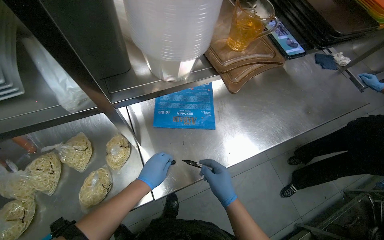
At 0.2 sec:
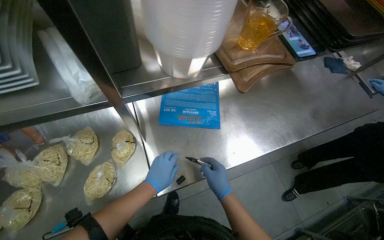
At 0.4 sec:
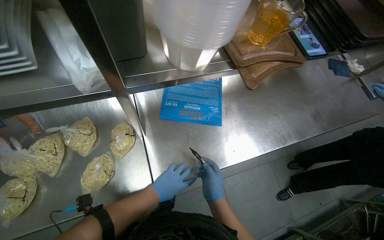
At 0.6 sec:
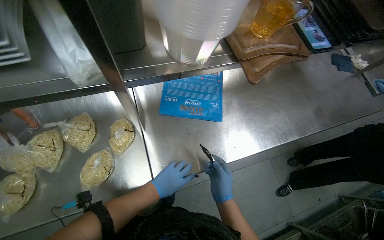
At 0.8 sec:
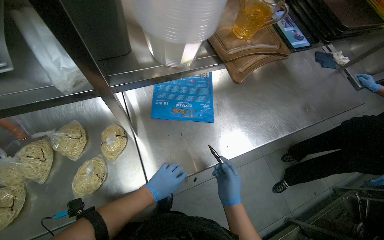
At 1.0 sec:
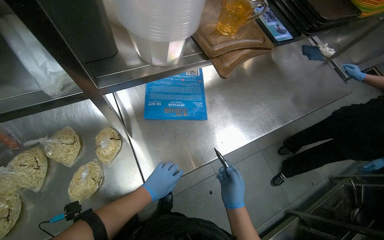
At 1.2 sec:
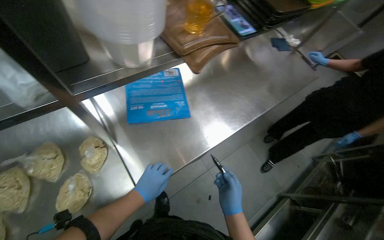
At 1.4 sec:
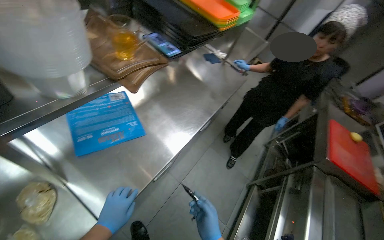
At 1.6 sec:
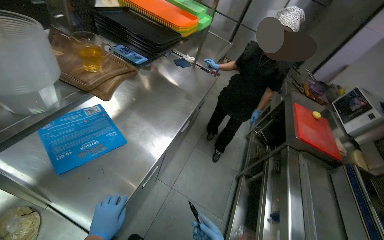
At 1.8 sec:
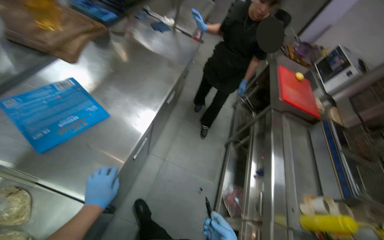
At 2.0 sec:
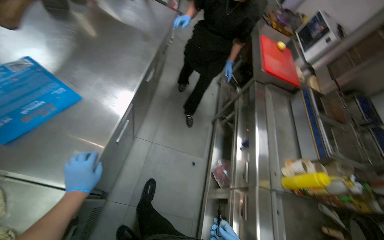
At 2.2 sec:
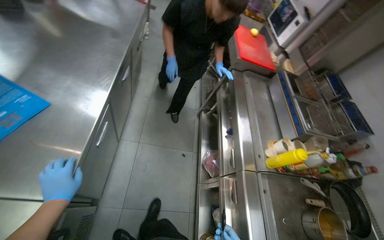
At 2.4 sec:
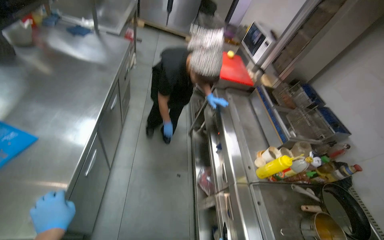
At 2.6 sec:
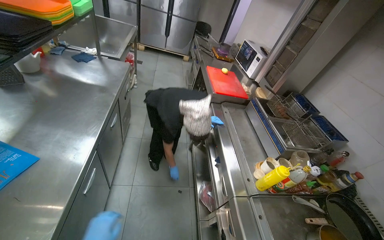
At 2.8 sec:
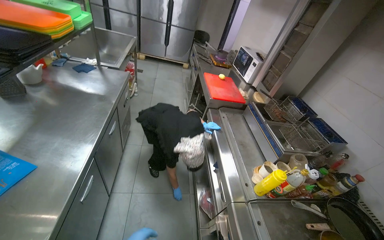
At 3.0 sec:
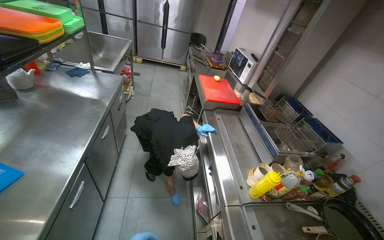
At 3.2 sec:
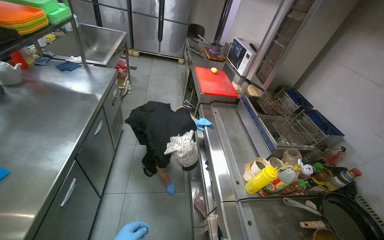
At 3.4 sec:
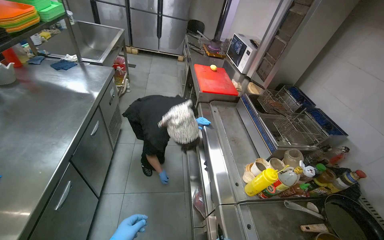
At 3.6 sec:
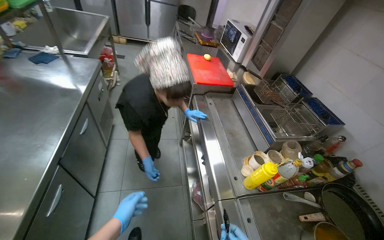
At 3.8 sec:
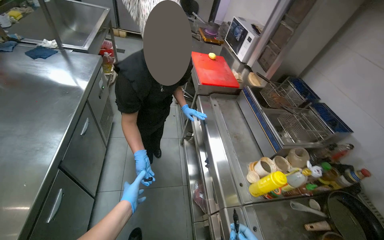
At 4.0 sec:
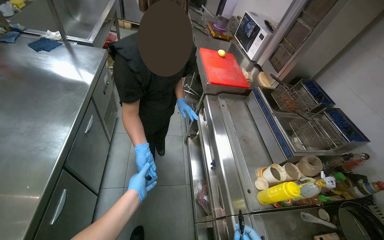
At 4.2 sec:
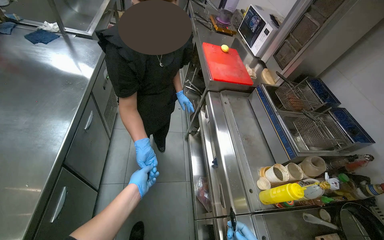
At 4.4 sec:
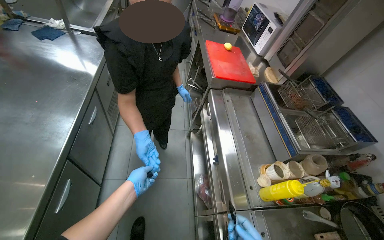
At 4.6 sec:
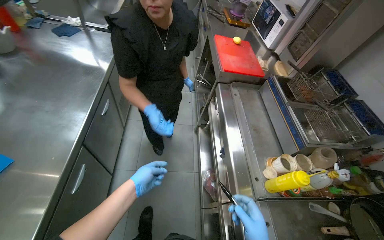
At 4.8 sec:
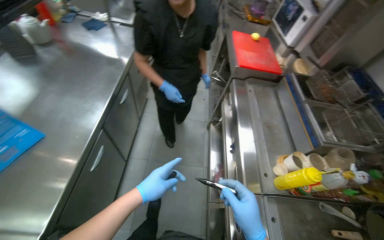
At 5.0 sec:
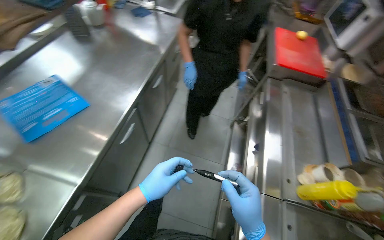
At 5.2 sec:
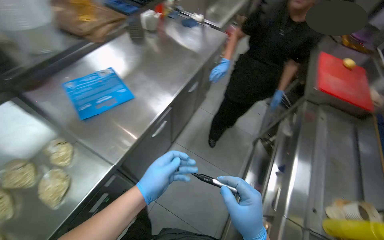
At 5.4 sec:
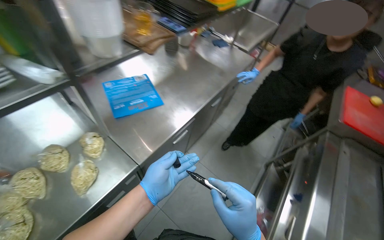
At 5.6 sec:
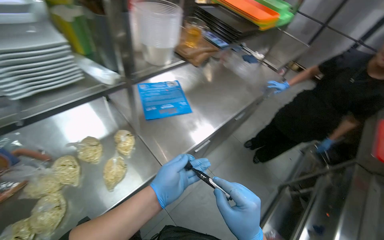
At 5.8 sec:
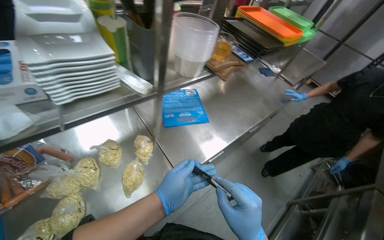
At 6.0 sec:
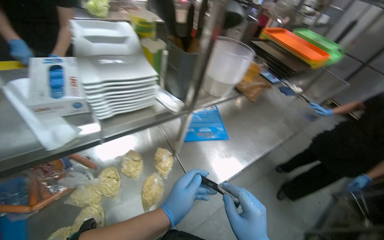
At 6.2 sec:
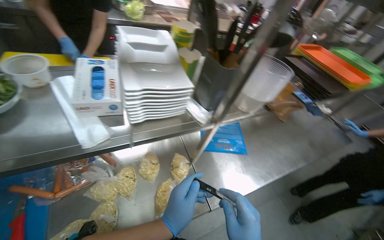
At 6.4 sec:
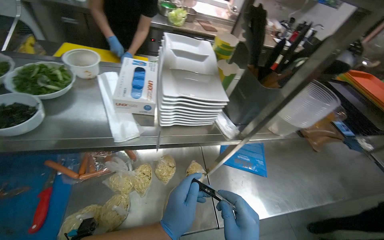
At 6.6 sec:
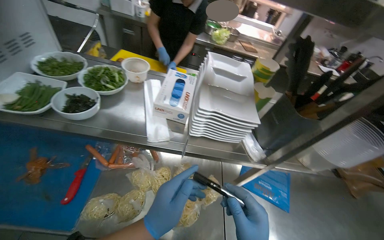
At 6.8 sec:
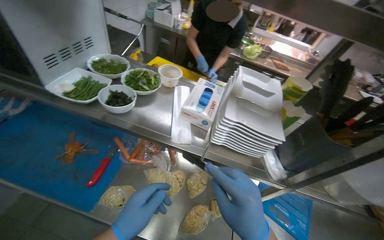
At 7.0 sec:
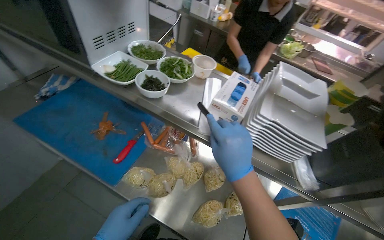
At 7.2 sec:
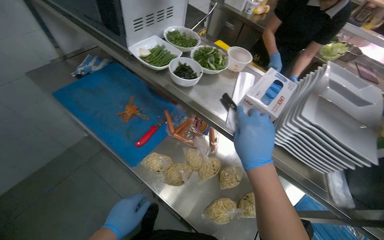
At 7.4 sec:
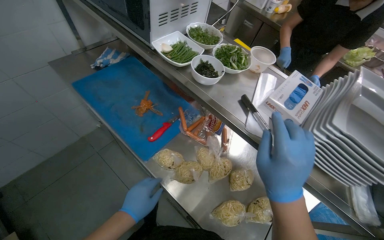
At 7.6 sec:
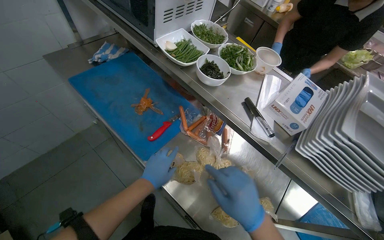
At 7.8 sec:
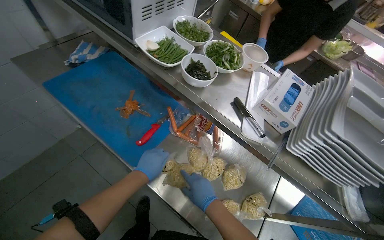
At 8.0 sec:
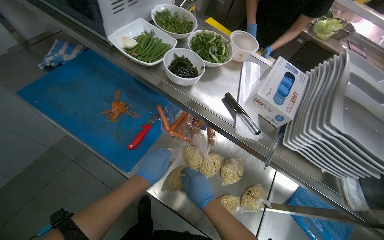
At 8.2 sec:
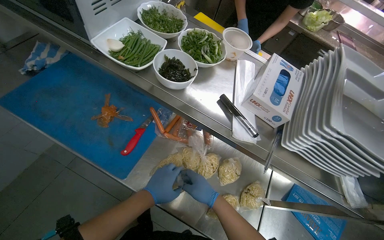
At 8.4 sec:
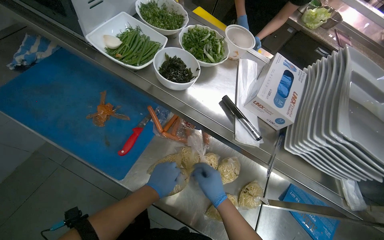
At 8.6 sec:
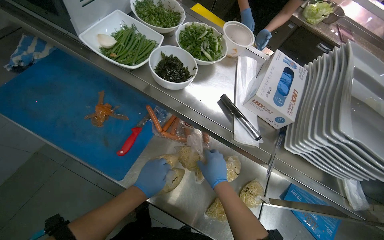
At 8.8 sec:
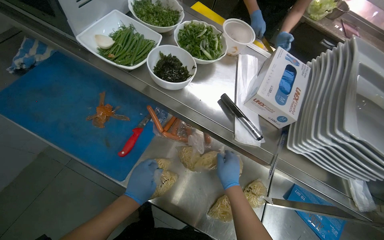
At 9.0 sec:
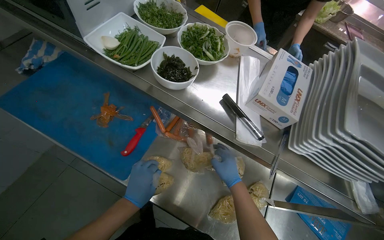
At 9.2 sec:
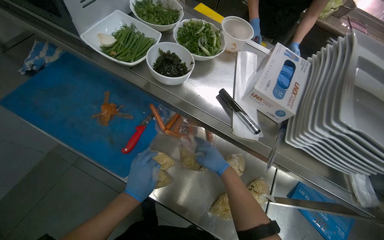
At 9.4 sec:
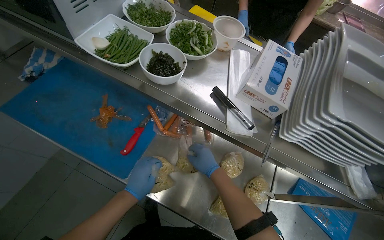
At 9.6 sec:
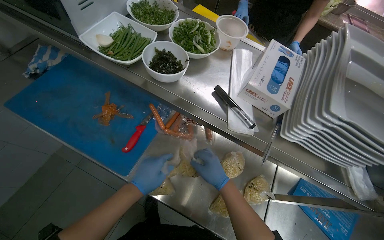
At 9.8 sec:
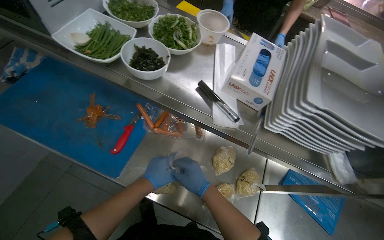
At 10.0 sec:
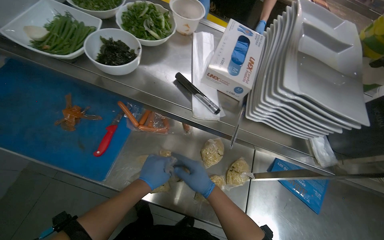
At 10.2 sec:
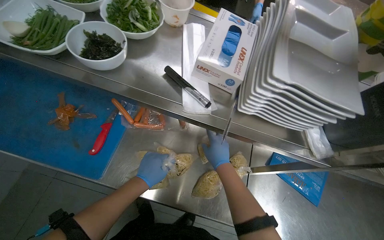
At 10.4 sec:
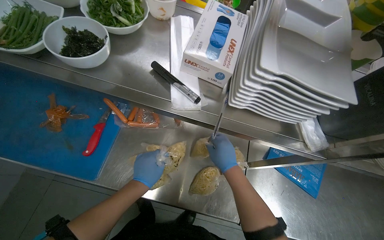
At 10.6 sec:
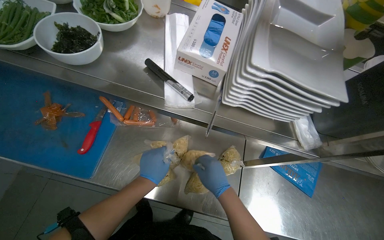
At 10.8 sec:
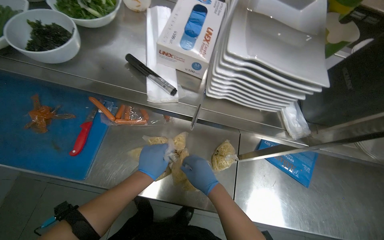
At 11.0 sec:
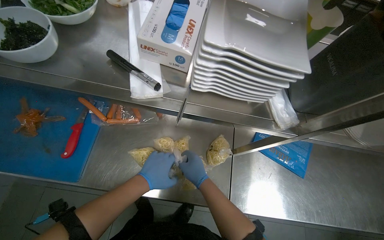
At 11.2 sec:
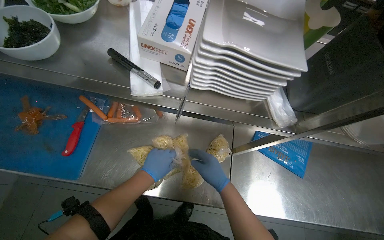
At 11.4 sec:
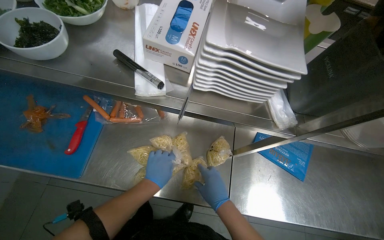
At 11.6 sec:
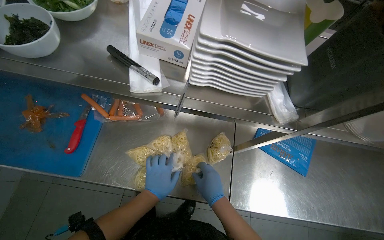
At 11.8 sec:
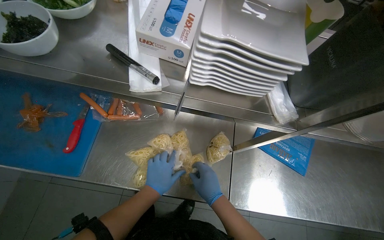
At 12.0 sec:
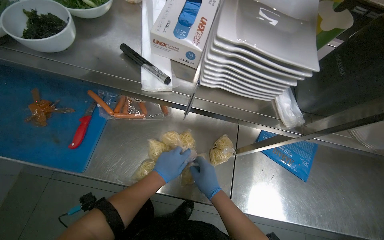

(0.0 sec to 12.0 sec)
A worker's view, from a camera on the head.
Job: preparing food.
The whole recording: Preparing noodle portions. The worker seals individual portions of noodles into plastic bags.
0.0 sec - 1.6 sec: The head rotates approximately 40 degrees to the right.
1.6 sec - 3.0 sec: The head turns to the right by roughly 30 degrees.
3.0 sec - 4.4 sec: The view tips downward by some 15 degrees.
4.4 sec - 6.0 sec: The camera travels about 60 cm. The wearer's head swings about 60 degrees to the left. The view tips upward by roughly 15 degrees.
6.0 sec - 7.6 sec: The wearer's head swings about 70 degrees to the left.
7.6 sec - 9.0 sec: The right hand is displaced farther from the camera by approximately 20 cm.
10.4 sec - 12.0 sec: The left hand is displaced to the right by roughly 10 cm, while the right hand moves down the picture, roughly 15 cm.

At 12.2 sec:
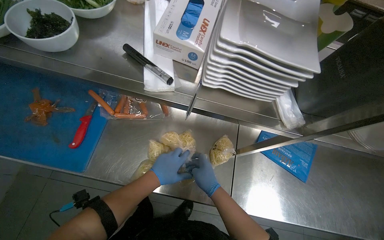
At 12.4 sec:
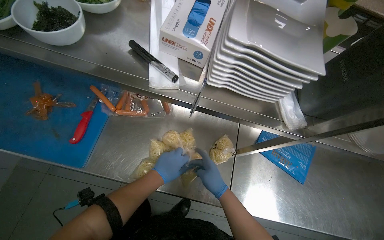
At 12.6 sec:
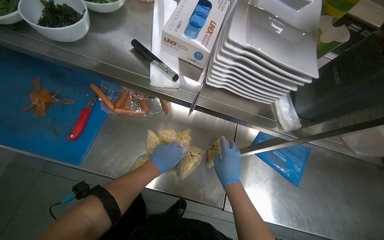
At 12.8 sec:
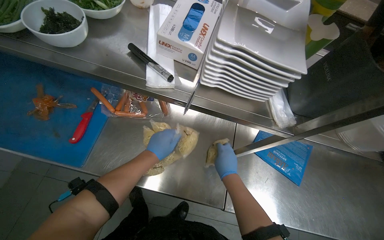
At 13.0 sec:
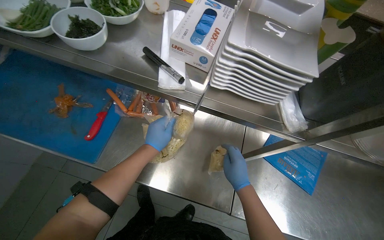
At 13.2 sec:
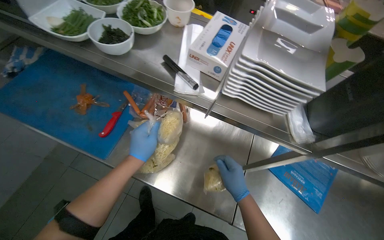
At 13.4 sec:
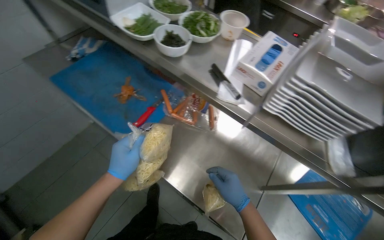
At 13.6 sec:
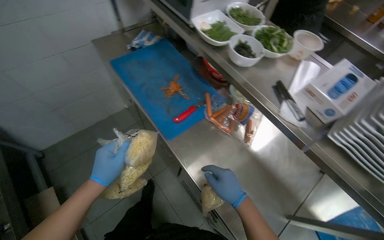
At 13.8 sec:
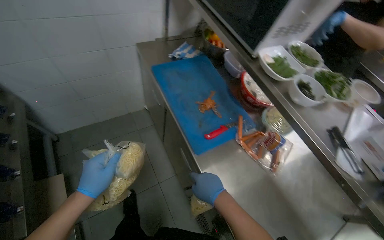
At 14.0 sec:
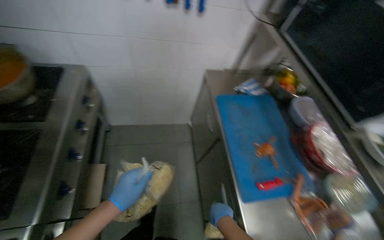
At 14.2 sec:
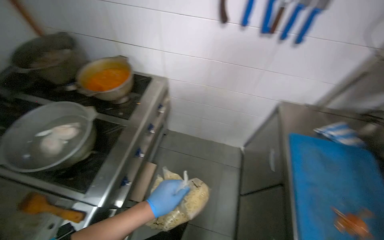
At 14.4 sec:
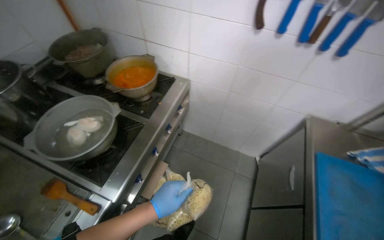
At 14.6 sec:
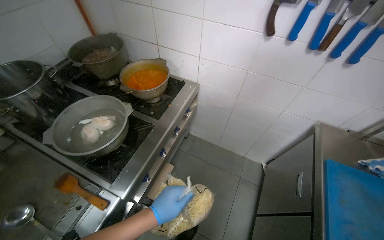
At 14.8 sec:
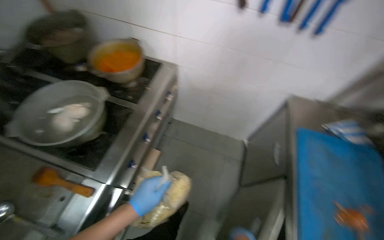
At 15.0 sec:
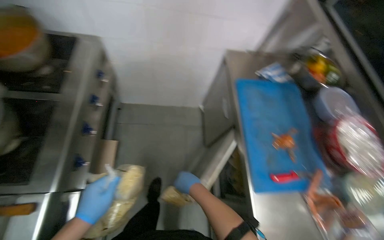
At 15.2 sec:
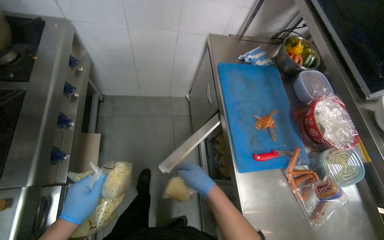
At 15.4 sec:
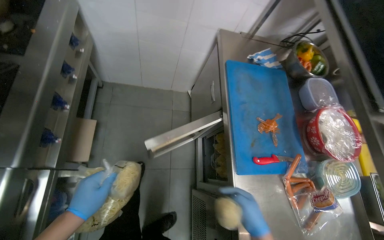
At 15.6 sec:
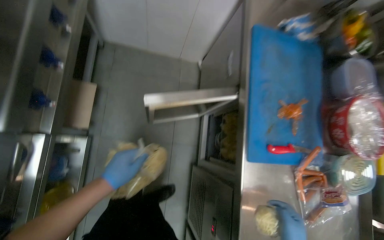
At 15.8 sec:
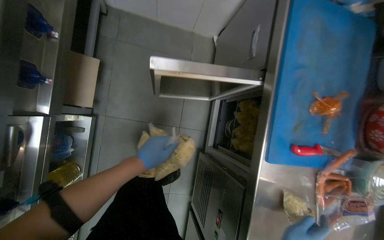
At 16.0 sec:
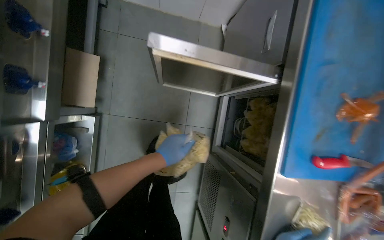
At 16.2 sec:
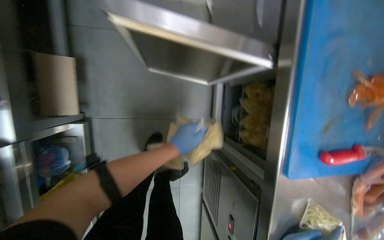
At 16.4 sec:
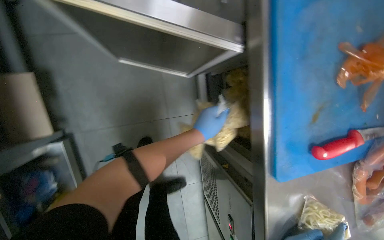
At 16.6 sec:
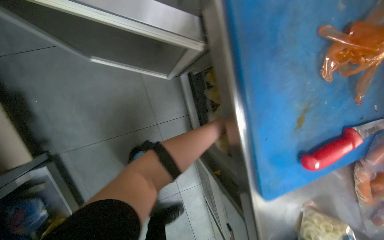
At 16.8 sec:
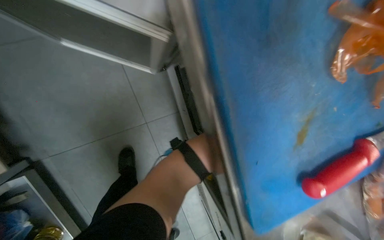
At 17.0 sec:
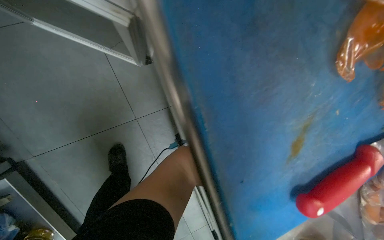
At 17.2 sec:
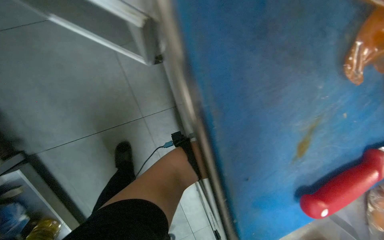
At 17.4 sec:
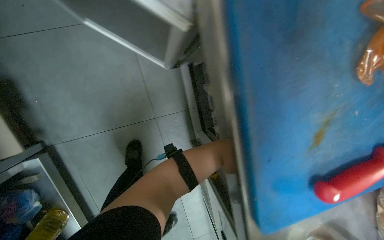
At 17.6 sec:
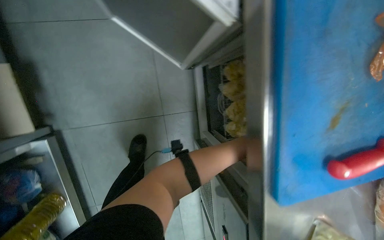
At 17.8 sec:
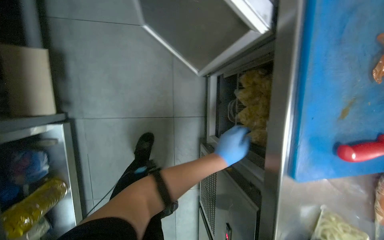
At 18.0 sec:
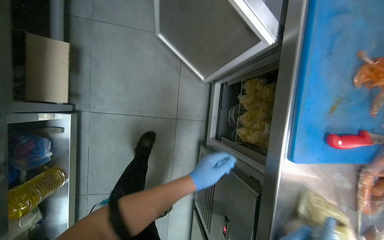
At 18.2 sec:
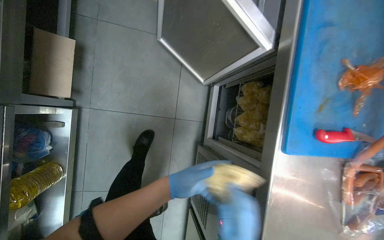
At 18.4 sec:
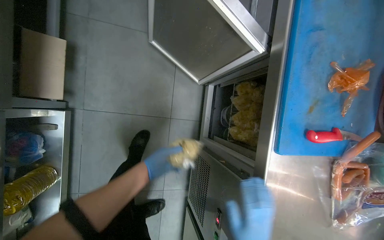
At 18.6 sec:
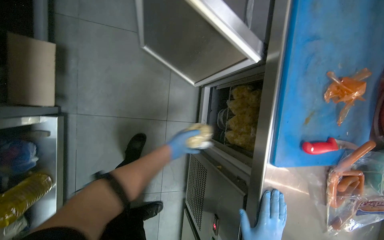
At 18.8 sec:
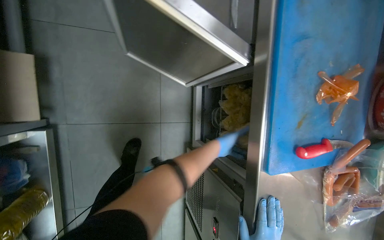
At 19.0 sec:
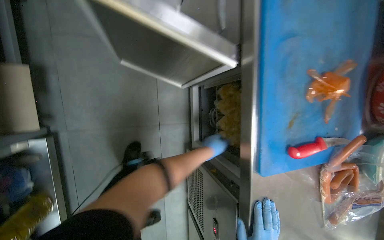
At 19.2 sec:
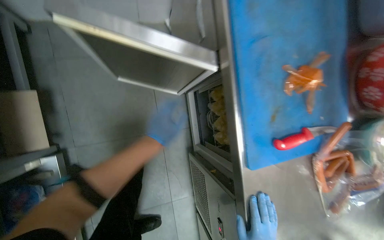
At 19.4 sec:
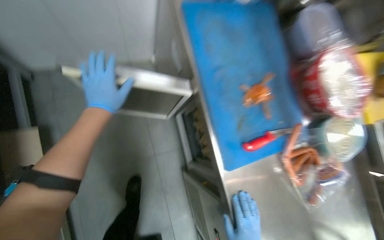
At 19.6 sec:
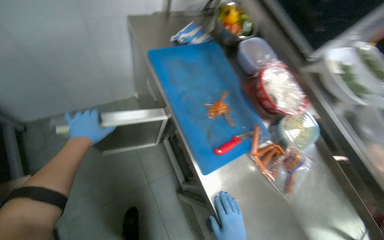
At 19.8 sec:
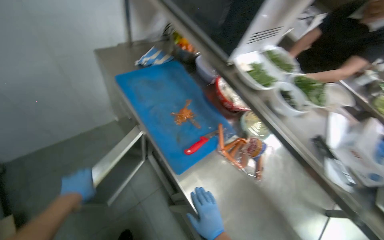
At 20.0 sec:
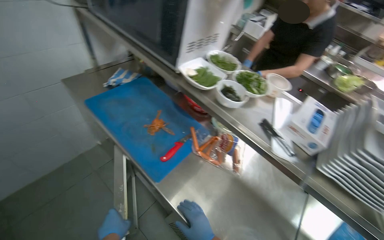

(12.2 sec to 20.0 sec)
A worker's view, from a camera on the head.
Job: preparing food.
The whole recording: Preparing noodle portions. The worker seals individual portions of noodles into plastic bags.
12.2 sec - 13.8 sec: The wearer looks approximately 50 degrees further to the left. The camera pitches upward, by approximately 15 degrees.
15.4 sec - 16.8 sec: The camera travels approximately 60 cm. The camera pitches downward, by approximately 35 degrees.
16.8 sec - 18.4 sec: The wearer looks about 15 degrees further upward.
18.4 sec - 20.0 sec: The camera is carried about 50 cm. The view tilts some 25 degrees upward. Everything in view rotates roughly 50 degrees counterclockwise.
